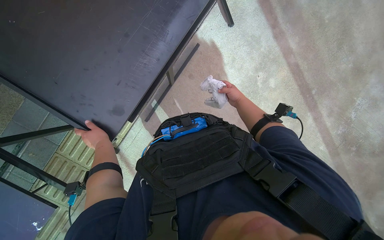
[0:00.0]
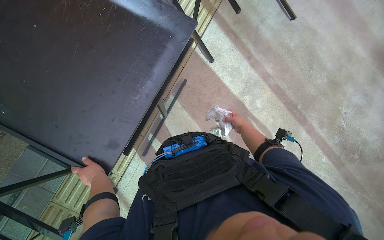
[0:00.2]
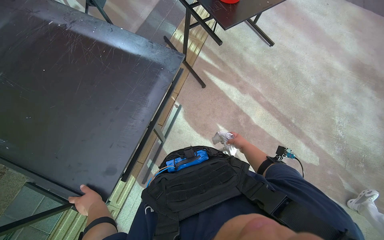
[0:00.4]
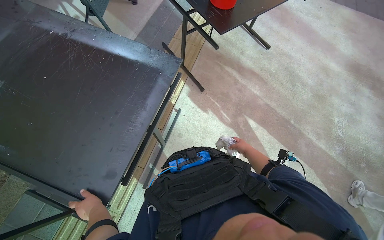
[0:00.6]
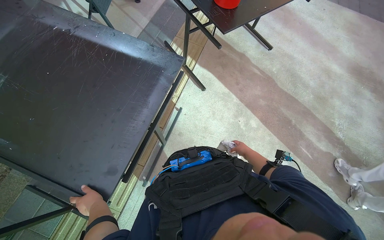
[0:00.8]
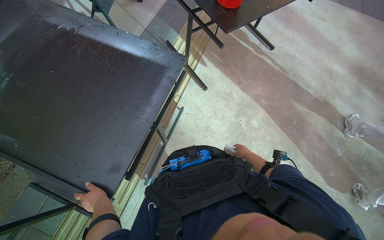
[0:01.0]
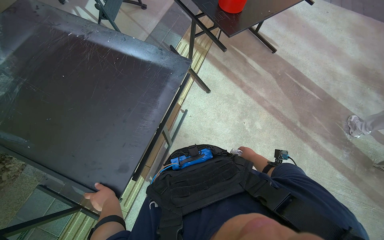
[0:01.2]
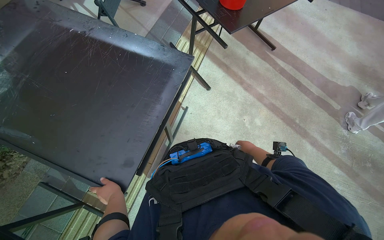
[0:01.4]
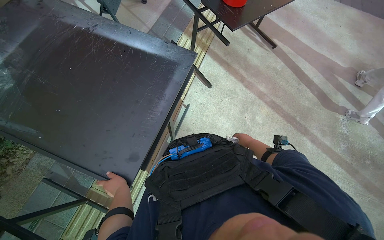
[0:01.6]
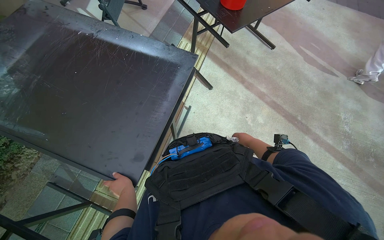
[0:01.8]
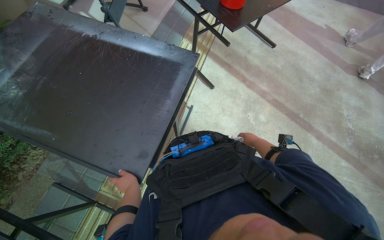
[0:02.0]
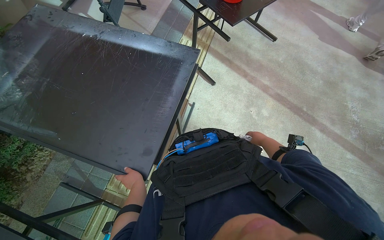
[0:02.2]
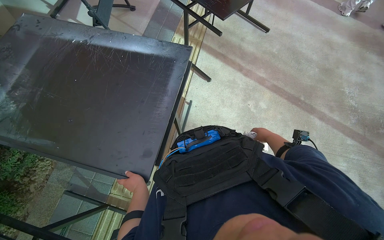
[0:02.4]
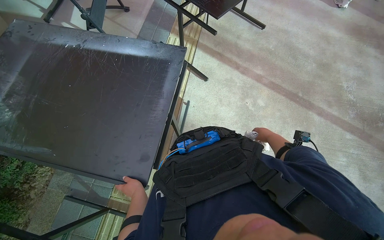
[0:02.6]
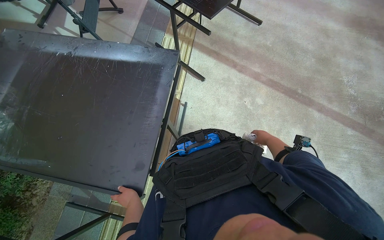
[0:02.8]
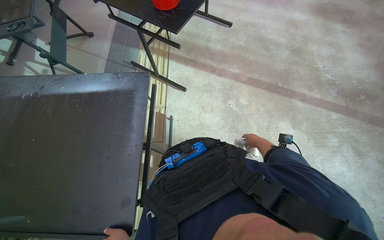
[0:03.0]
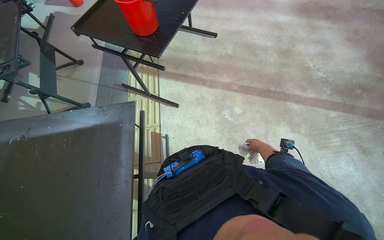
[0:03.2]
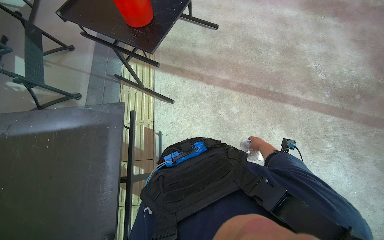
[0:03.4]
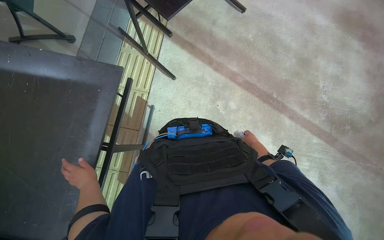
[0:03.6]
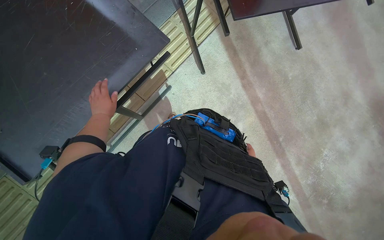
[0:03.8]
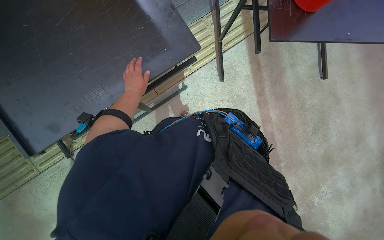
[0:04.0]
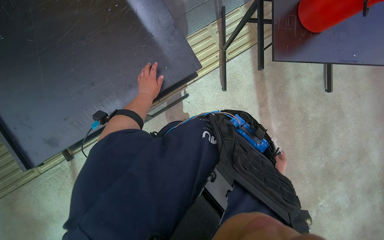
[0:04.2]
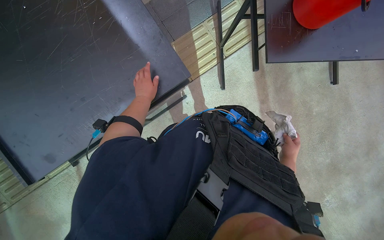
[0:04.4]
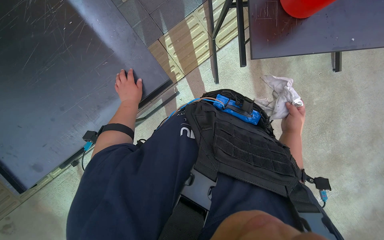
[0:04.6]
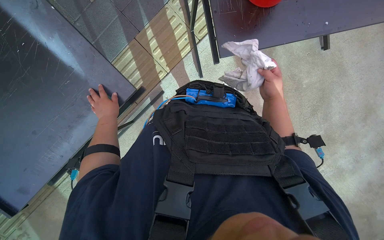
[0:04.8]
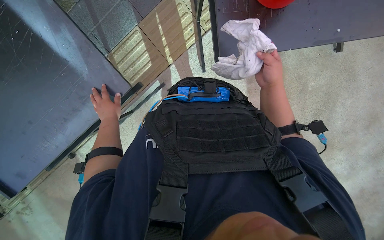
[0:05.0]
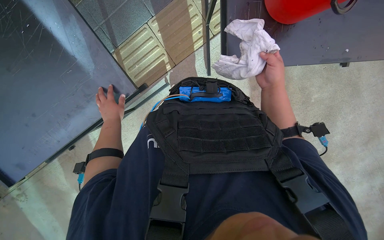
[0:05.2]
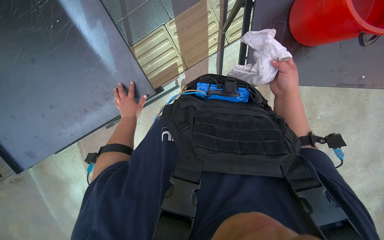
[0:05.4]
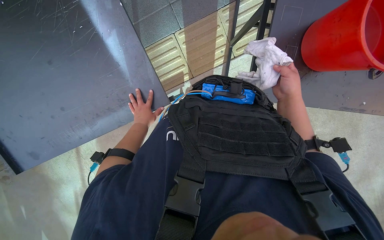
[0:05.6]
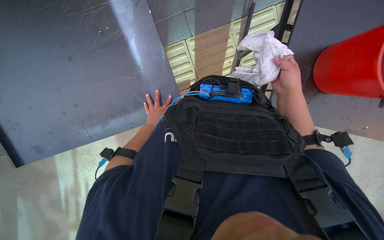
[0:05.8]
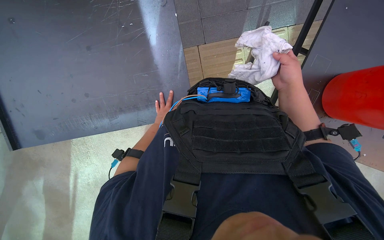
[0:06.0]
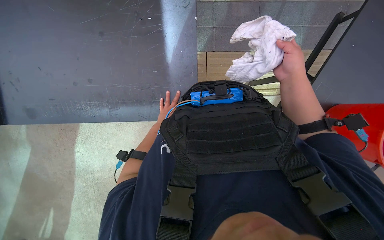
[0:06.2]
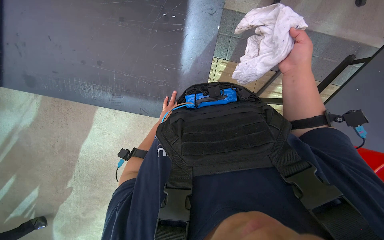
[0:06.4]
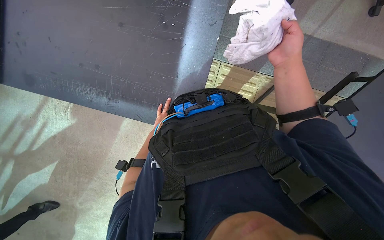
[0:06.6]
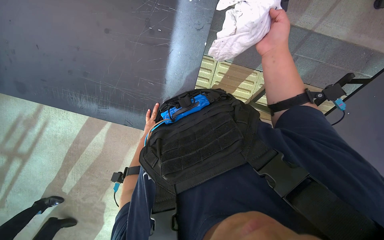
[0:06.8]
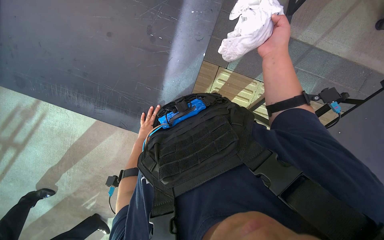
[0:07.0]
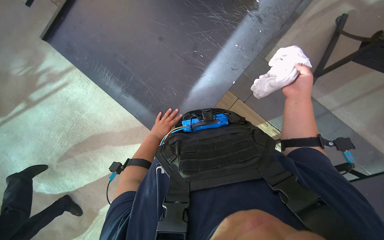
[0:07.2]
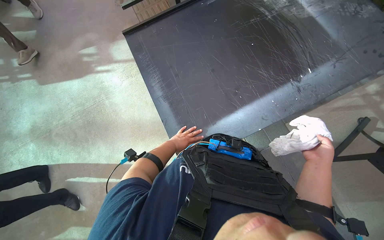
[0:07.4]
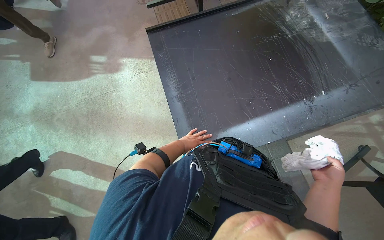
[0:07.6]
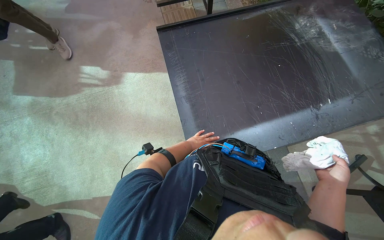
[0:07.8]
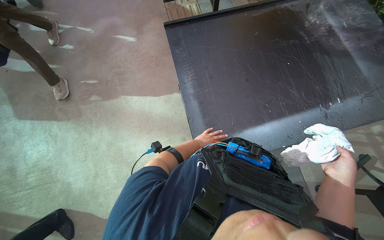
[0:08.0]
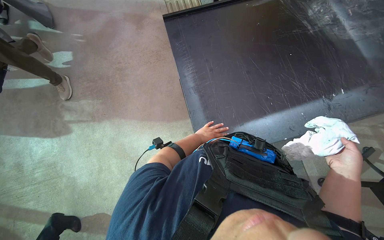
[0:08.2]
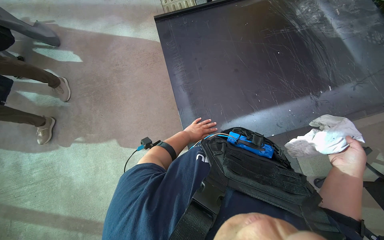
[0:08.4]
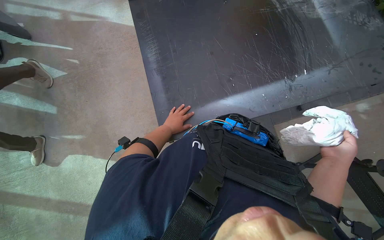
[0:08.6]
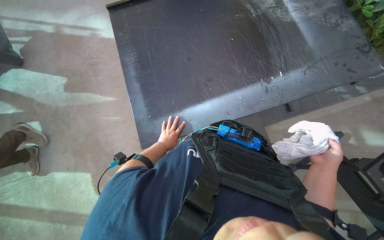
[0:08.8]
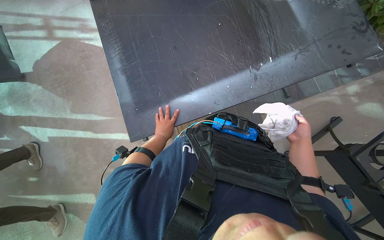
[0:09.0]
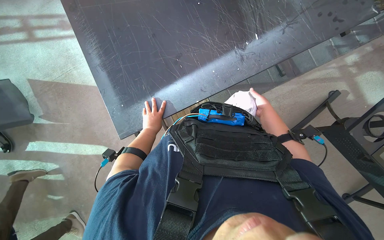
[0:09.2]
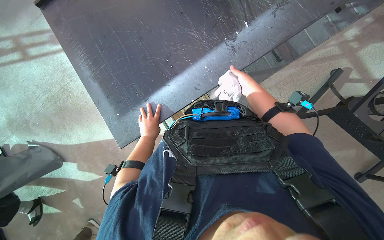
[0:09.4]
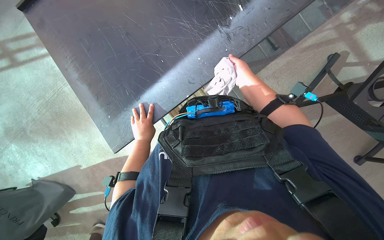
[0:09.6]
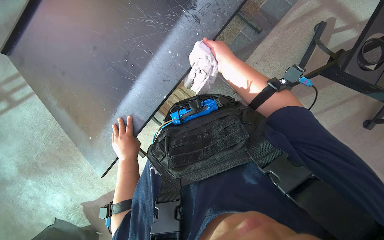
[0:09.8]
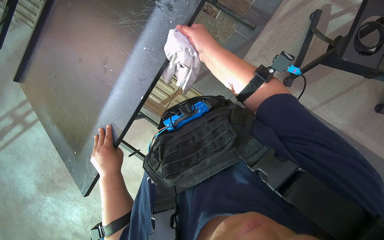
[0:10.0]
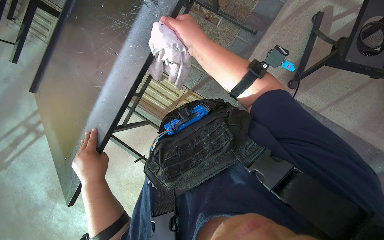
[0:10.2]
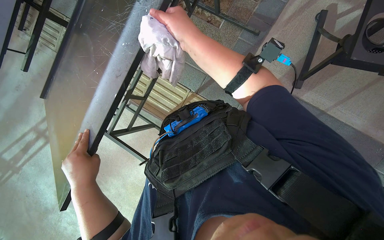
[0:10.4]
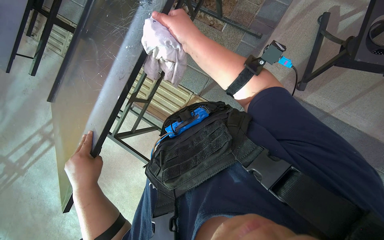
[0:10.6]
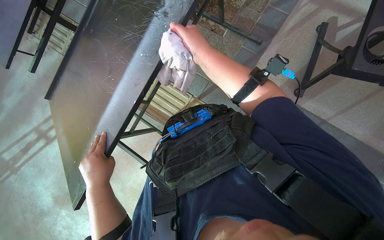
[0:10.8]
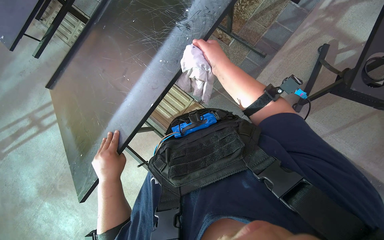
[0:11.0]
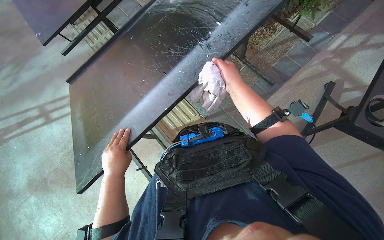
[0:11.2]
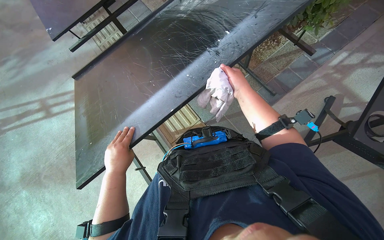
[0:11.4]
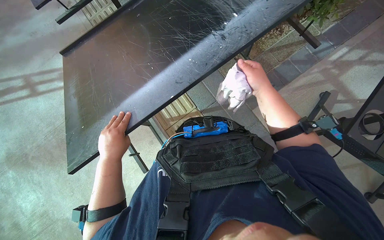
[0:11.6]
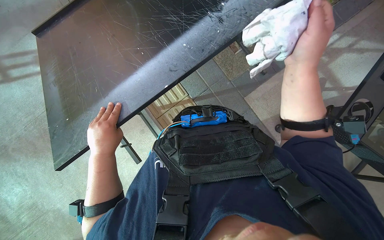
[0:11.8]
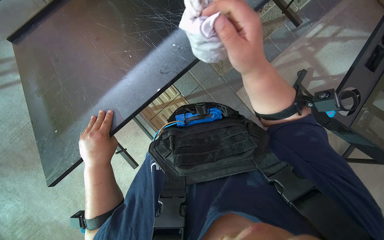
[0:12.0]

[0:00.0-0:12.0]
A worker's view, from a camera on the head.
Job: wiping surfaces.
The whole recording: Wiping table. The worker wipes the top, sides, and underside of the black table with a white cloth.
0:00.0 to 0:01.6: The view tips upward by some 25 degrees.
0:03.0 to 0:04.4: Everything in view rotates roughly 55 degrees clockwise.
0:04.4 to 0:06.0: The right hand travels up the picture, to the left and nearer to the camera by some 35 cm.
0:09.0 to 0:10.4: The scene rotates counterclockwise by roughly 30 degrees.

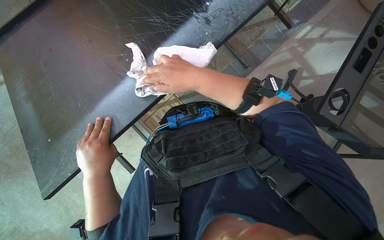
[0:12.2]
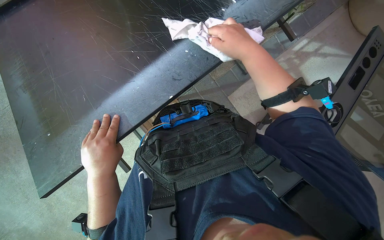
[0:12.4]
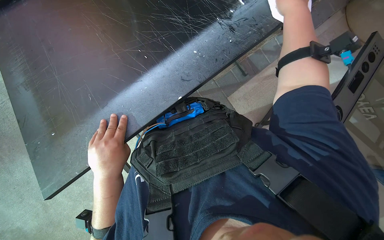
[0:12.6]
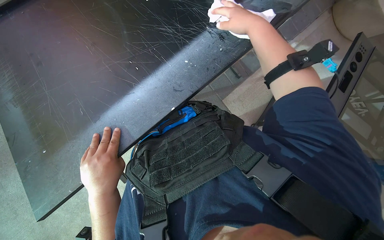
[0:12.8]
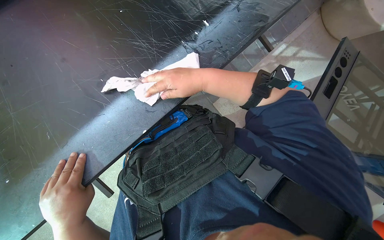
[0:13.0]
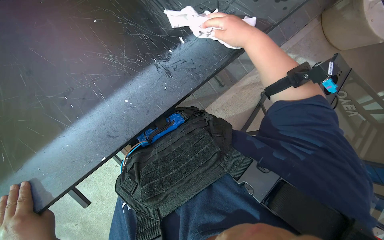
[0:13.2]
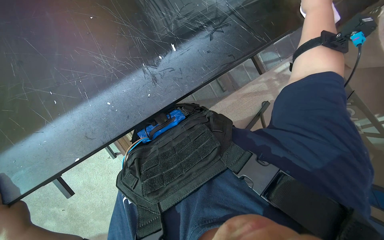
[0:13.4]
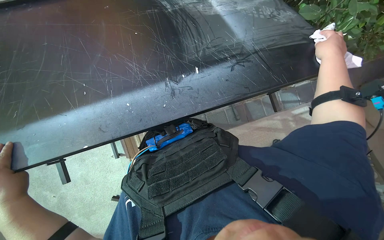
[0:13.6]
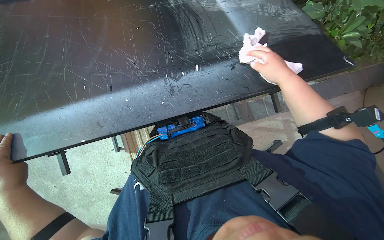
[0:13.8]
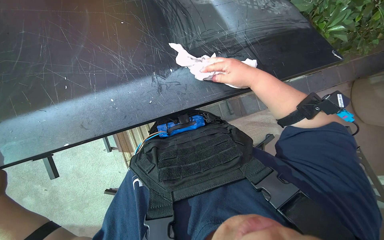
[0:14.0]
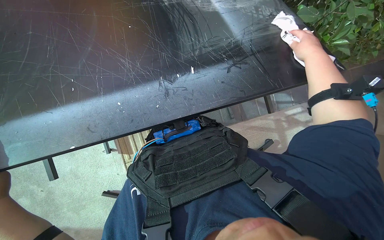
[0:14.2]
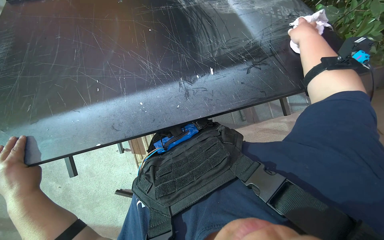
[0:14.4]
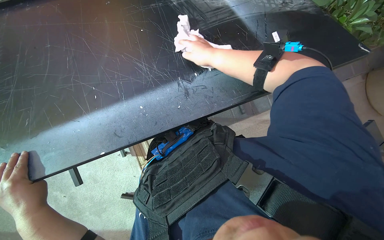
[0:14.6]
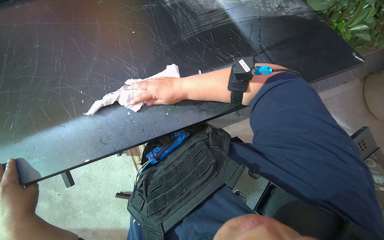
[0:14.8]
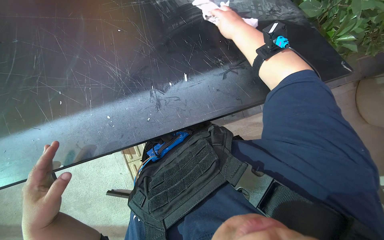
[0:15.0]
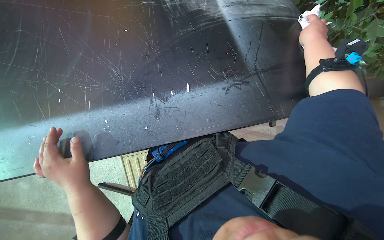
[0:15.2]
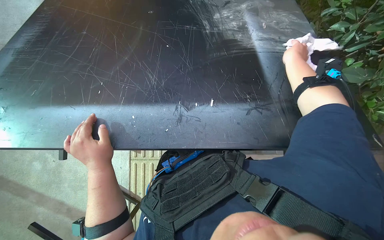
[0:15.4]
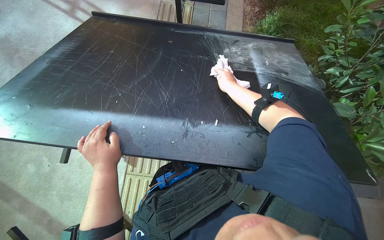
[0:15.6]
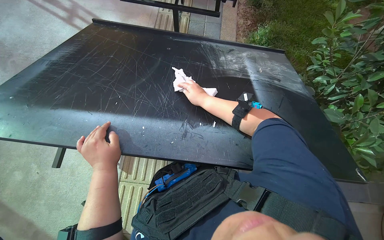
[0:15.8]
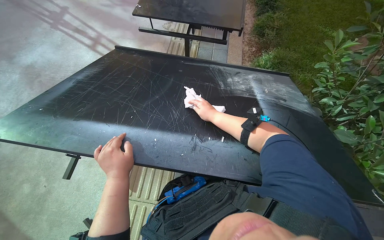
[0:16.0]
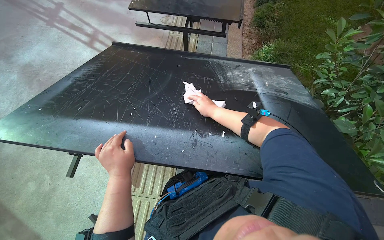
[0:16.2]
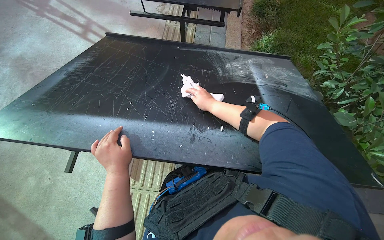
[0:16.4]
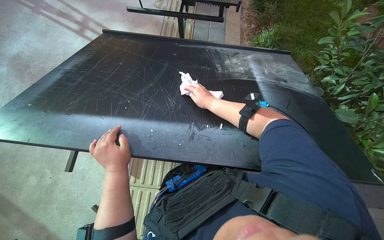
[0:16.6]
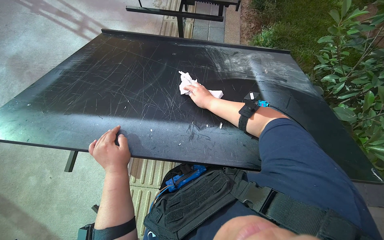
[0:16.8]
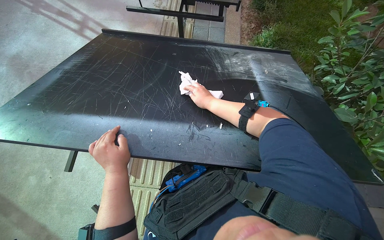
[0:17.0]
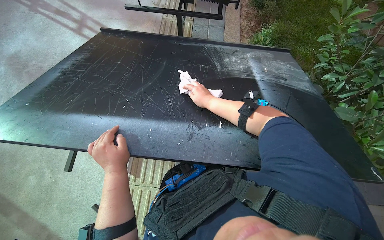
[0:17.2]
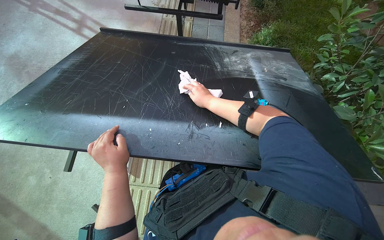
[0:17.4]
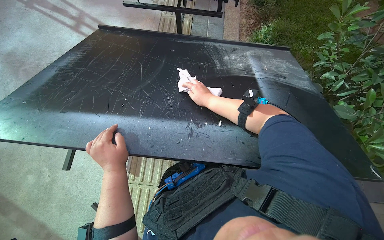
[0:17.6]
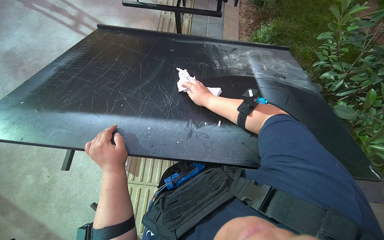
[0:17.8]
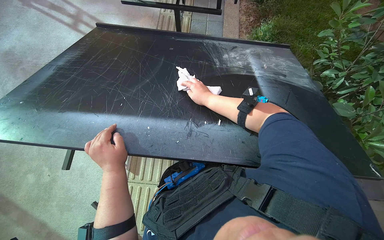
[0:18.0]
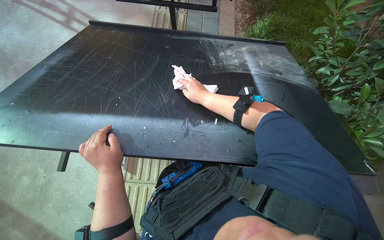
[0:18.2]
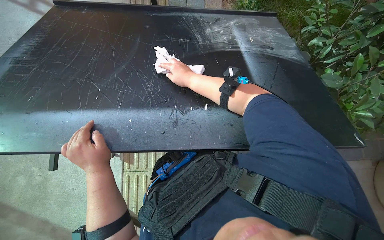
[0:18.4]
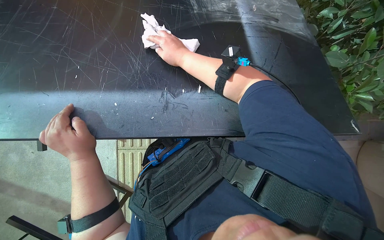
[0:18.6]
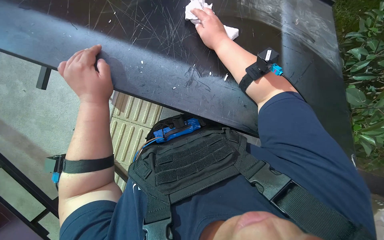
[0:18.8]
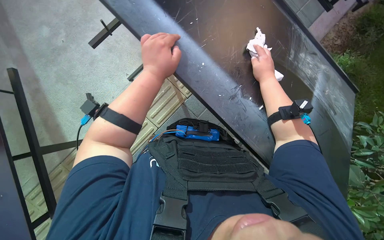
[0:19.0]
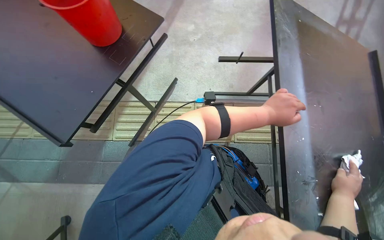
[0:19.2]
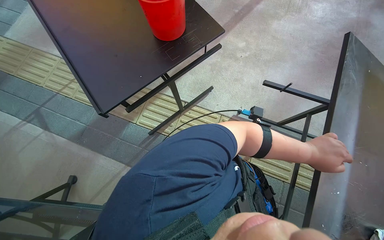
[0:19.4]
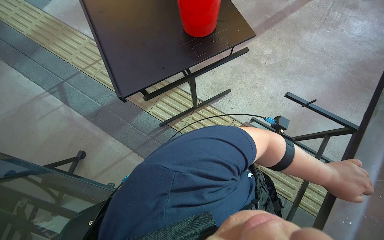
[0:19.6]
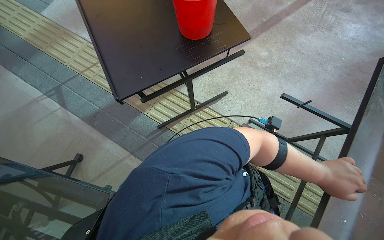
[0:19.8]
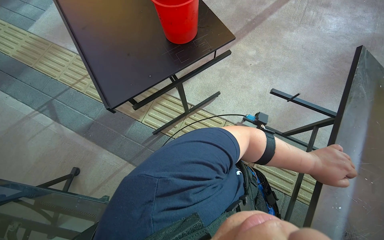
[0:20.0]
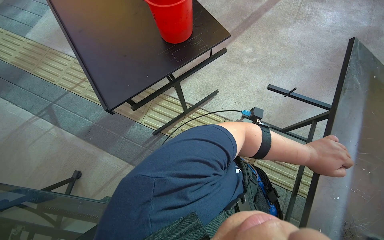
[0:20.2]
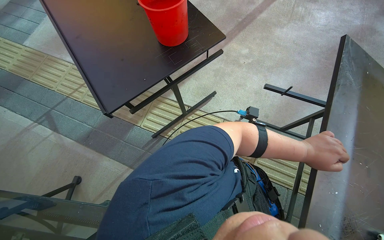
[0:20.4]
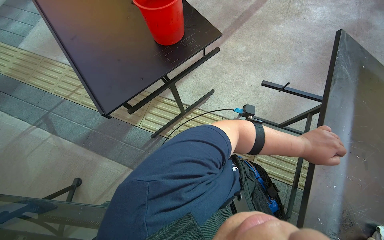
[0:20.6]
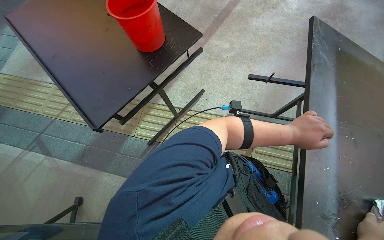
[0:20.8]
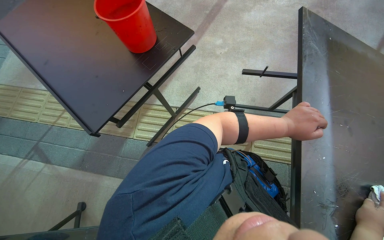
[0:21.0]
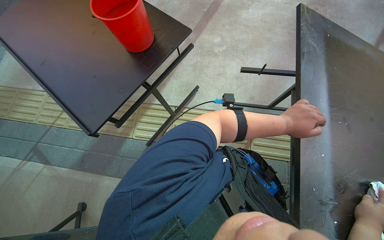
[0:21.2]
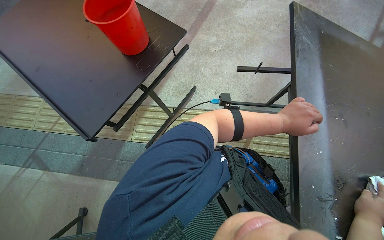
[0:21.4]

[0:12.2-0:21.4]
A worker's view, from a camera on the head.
Job: wiping surfaces.
The whole recording: Wiping table. The worker wipes the top, sides, and underside of the black table with a white cloth.
0:12.2 to 0:13.8: The view tilts some 15 degrees upward.
0:15.2 to 0:16.8: The view tips upward by about 20 degrees.
0:16.8 to 0:18.4: The hands are busy where they are.
0:18.4 to 0:19.8: The head rotates about 120 degrees to the left. The view tips upward by some 15 degrees.
0:19.8 to 0:21.4: Everything in view rotates approximately 25 degrees counterclockwise.
